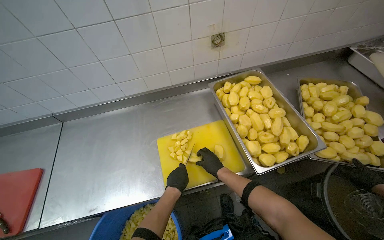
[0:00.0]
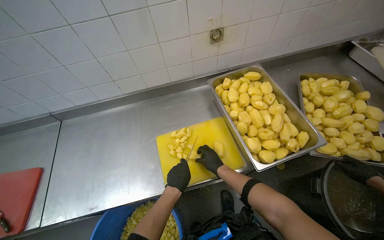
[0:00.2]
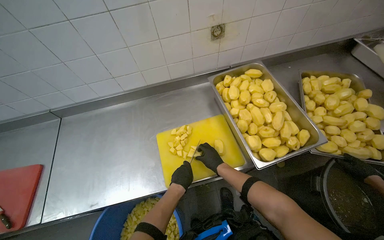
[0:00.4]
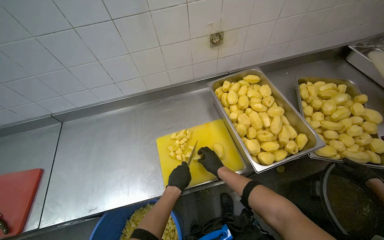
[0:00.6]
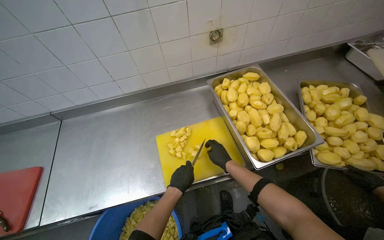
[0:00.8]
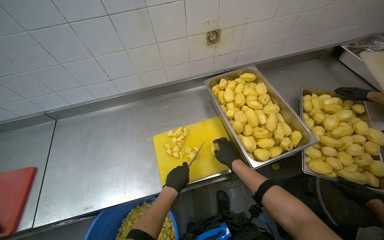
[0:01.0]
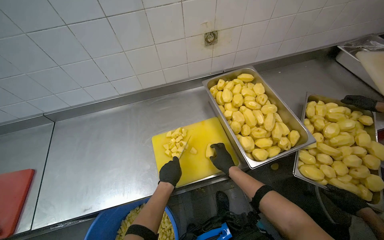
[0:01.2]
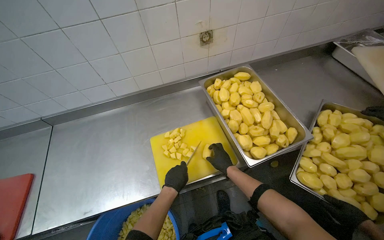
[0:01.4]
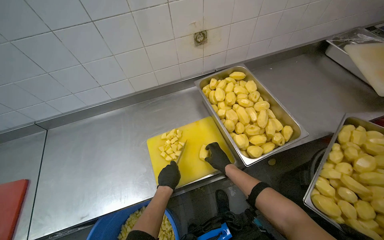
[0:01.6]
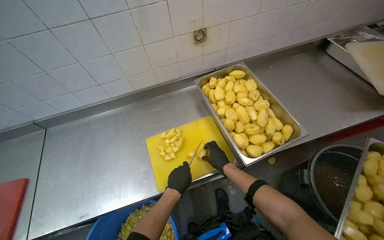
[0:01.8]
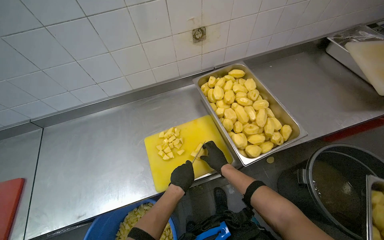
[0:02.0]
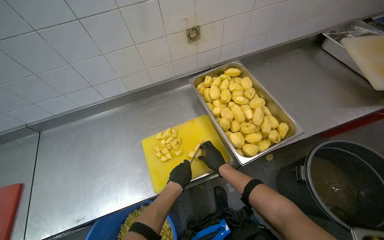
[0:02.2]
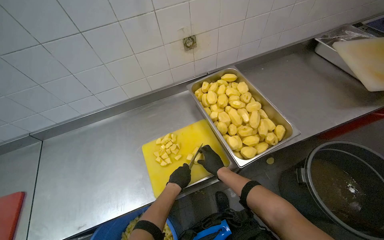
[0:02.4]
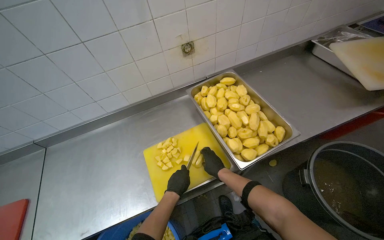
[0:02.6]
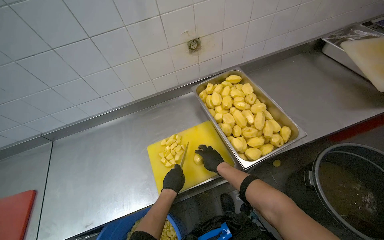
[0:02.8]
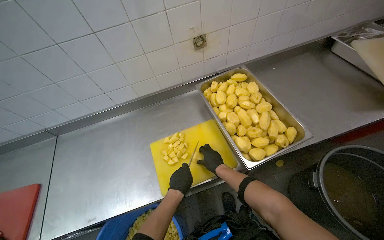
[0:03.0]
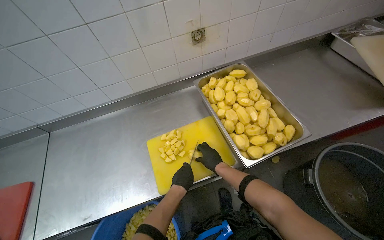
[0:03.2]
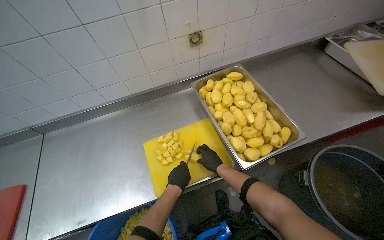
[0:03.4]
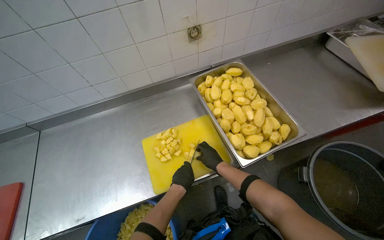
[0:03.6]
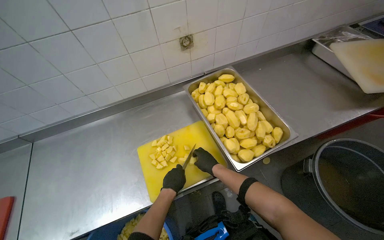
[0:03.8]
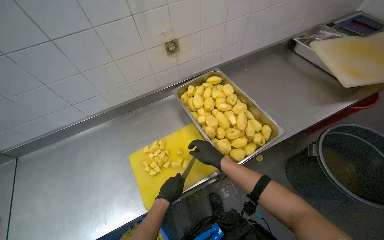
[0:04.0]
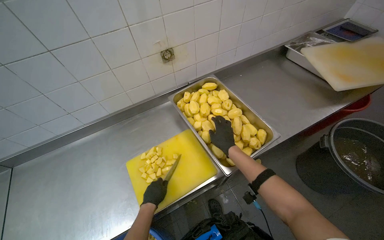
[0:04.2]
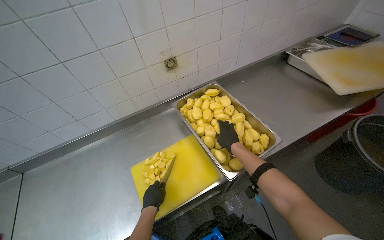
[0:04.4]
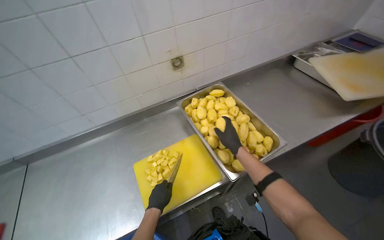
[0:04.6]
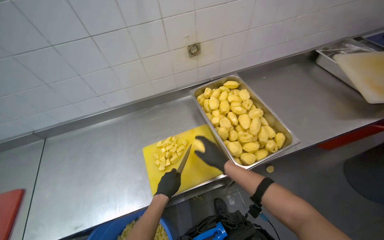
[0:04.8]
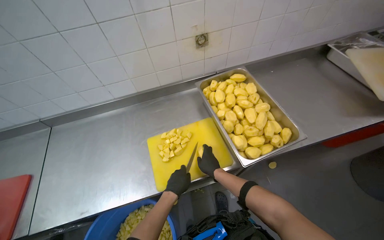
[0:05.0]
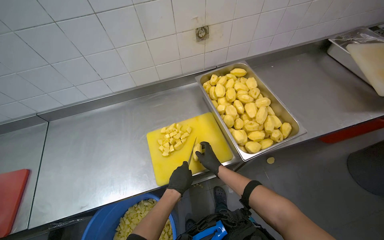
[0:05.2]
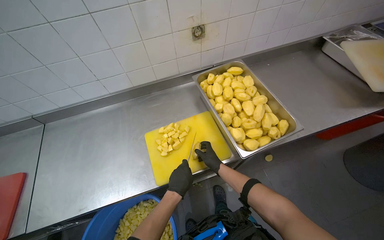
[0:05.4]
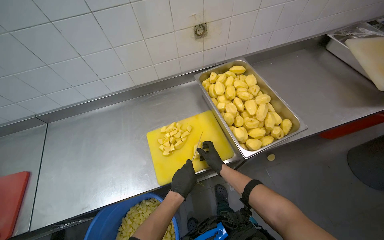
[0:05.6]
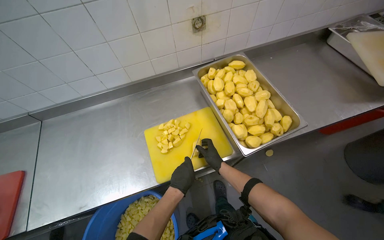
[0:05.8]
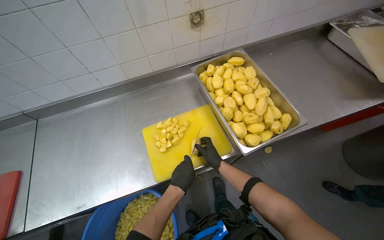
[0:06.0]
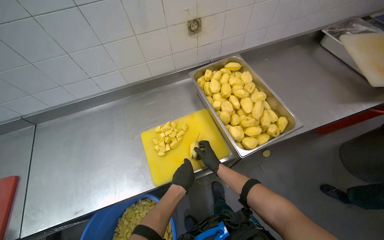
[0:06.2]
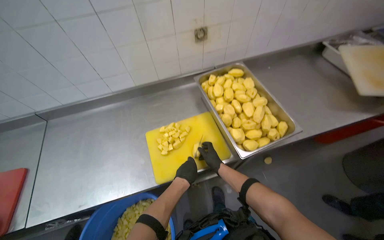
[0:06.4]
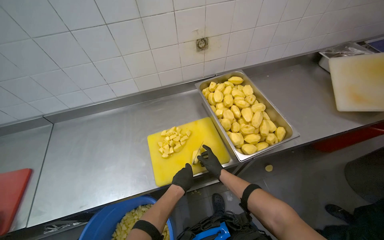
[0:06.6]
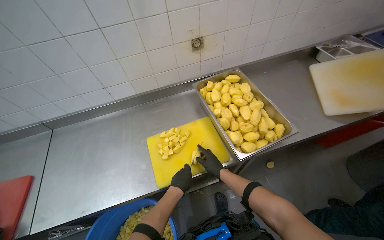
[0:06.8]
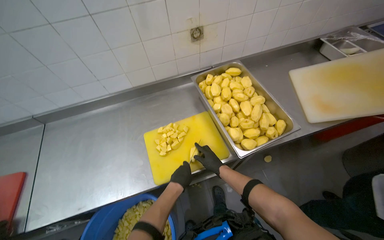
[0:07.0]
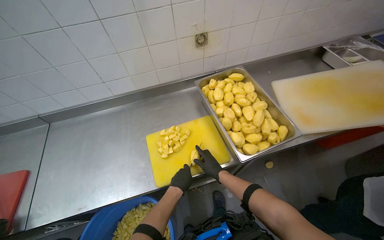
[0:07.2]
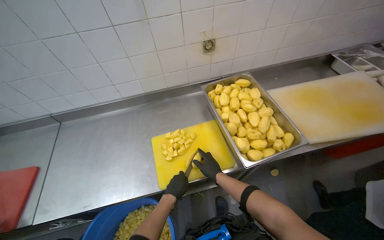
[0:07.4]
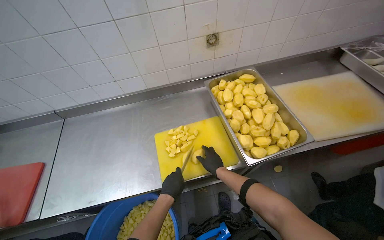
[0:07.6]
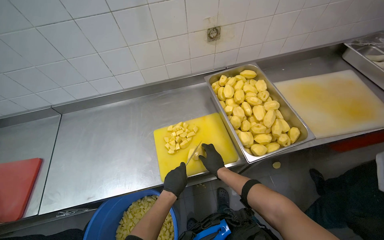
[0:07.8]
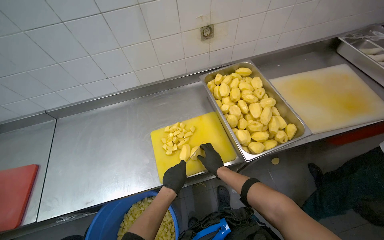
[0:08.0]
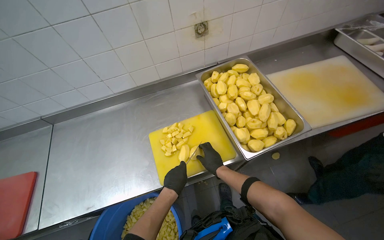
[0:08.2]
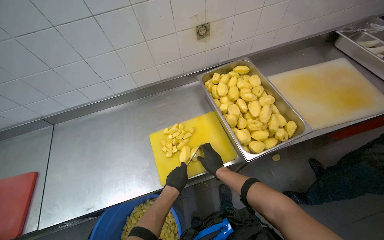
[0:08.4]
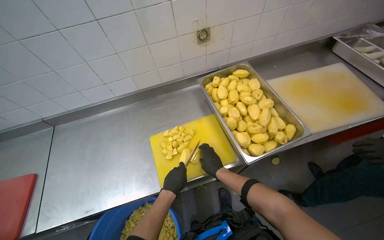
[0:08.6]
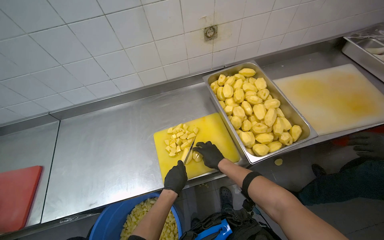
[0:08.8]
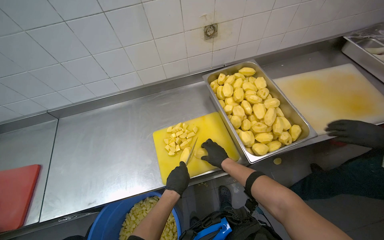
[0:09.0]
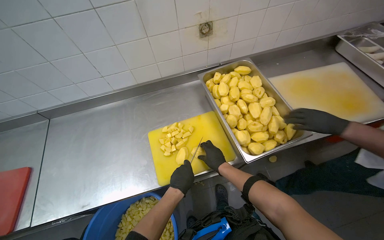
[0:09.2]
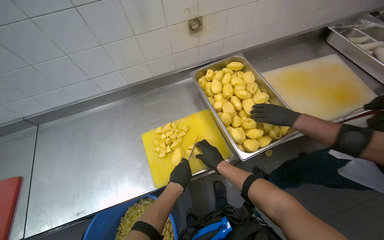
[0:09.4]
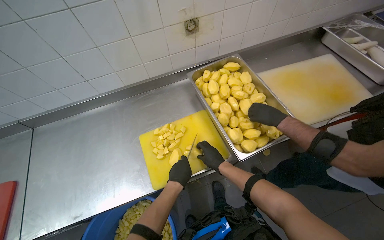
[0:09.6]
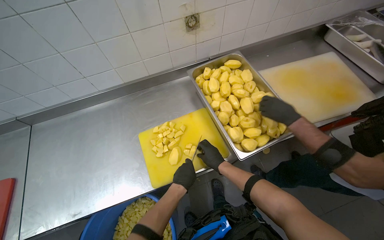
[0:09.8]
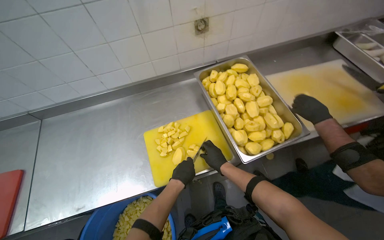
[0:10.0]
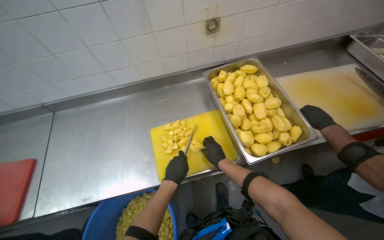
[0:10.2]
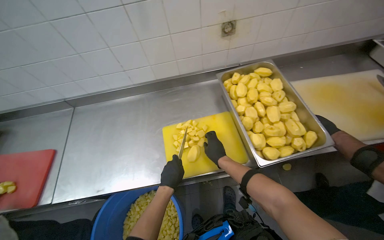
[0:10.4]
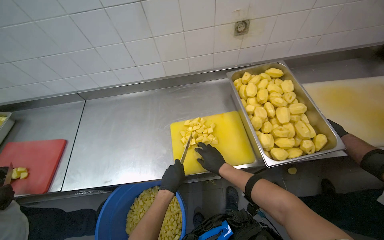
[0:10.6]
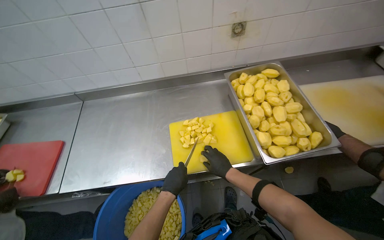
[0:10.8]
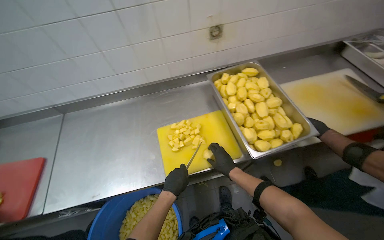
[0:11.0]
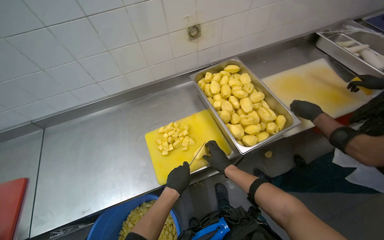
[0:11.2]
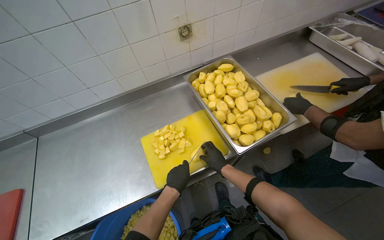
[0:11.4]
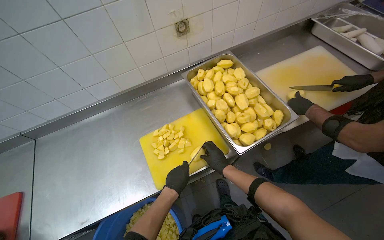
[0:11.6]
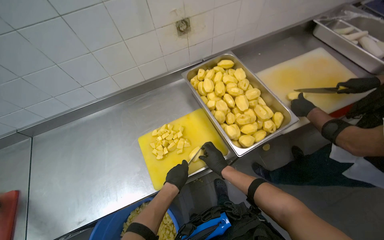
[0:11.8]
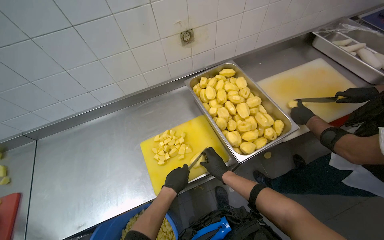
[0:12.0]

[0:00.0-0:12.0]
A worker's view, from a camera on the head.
Job: preparing food.
The whole recording: Cutting peeled potatoes into cubes. The worker continues cutting peeled potatoes into cubes on a yellow cutting board.
0:00.0 to 0:03.0: The hands make small movements and keep their place.
0:03.0 to 0:04.4: The right hand travels to the right and up the picture by roughly 20 cm.
0:04.4 to 0:06.0: The right hand travels down the picture and to the left by some 25 cm, and reaches some 10 cm nearer to the camera, then returns.
0:06.0 to 0:09.0: The hands make small movements and keep their place.
0:09.0 to 0:10.4: The hands are busy where they are.

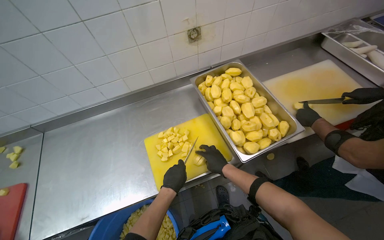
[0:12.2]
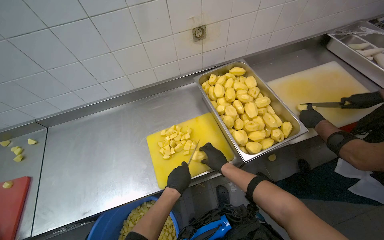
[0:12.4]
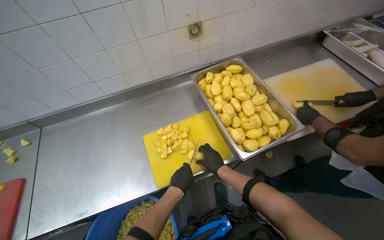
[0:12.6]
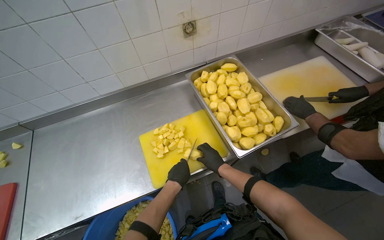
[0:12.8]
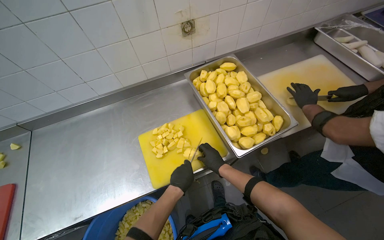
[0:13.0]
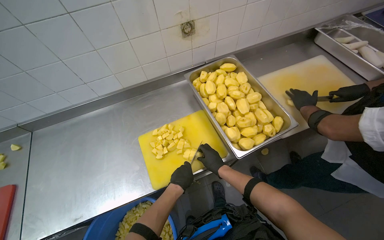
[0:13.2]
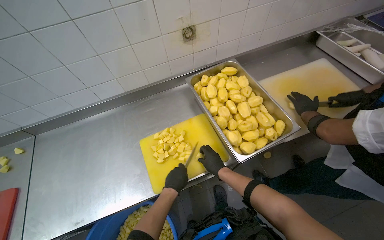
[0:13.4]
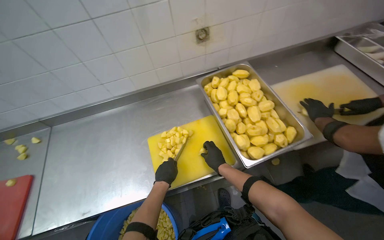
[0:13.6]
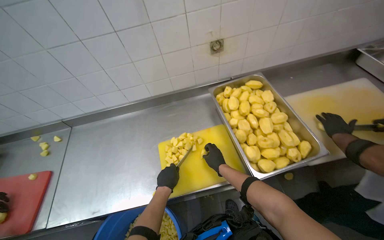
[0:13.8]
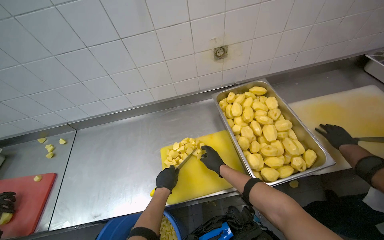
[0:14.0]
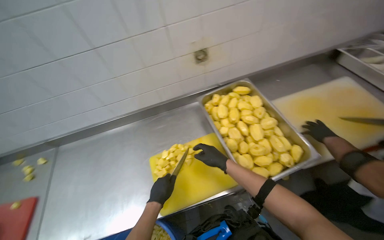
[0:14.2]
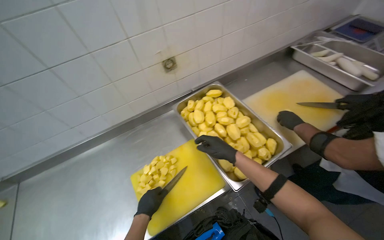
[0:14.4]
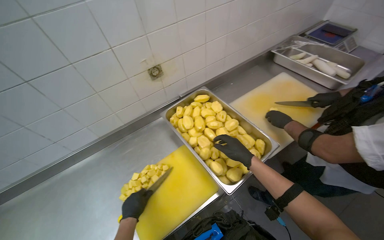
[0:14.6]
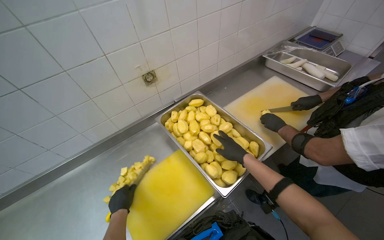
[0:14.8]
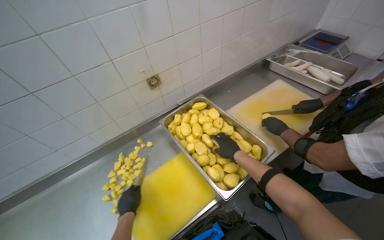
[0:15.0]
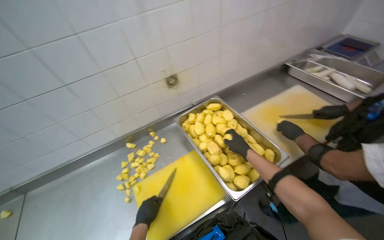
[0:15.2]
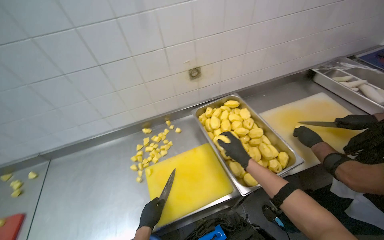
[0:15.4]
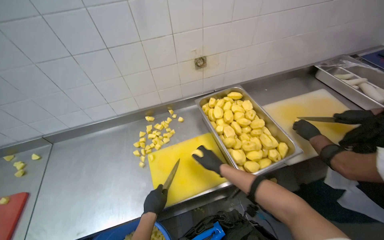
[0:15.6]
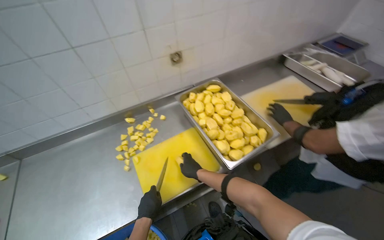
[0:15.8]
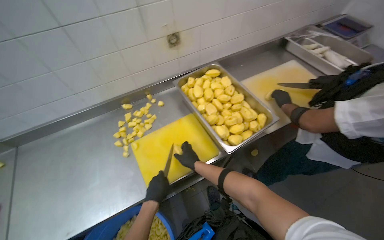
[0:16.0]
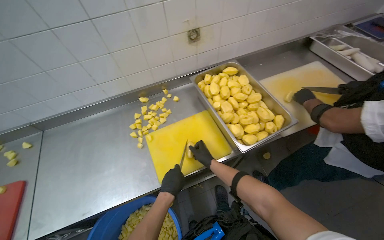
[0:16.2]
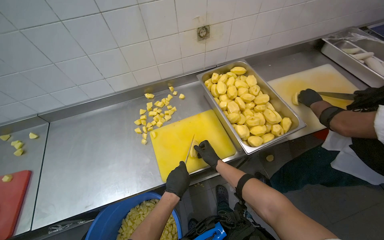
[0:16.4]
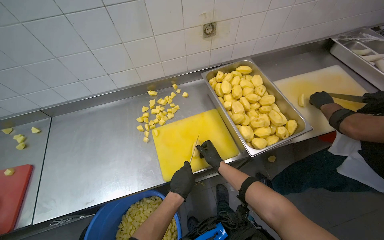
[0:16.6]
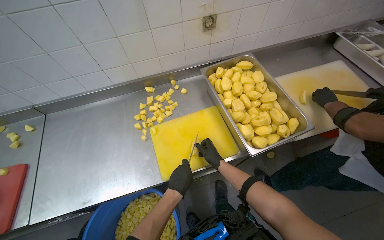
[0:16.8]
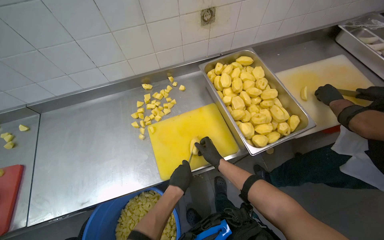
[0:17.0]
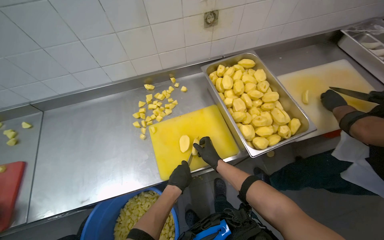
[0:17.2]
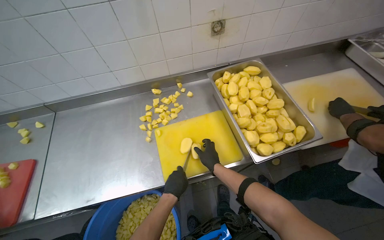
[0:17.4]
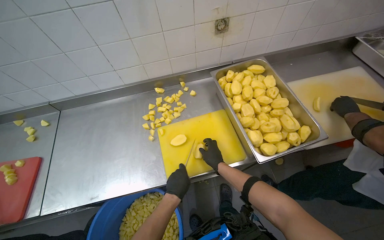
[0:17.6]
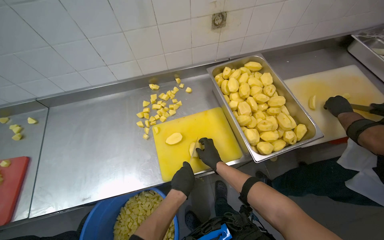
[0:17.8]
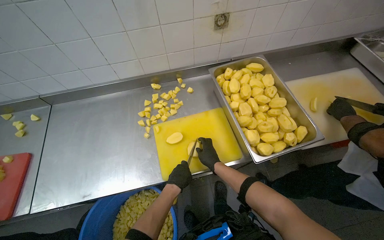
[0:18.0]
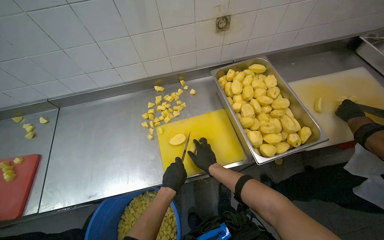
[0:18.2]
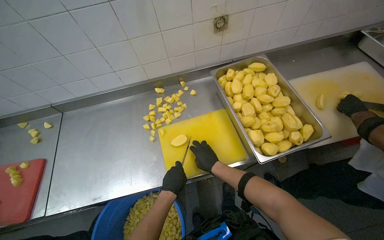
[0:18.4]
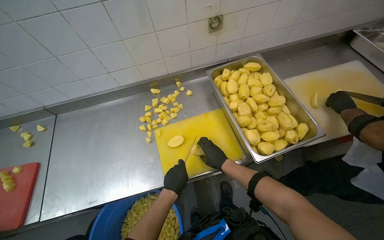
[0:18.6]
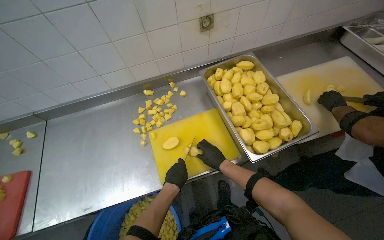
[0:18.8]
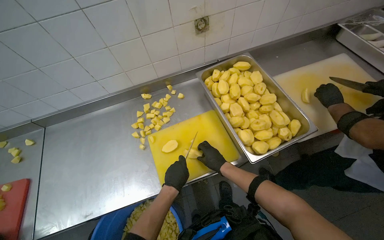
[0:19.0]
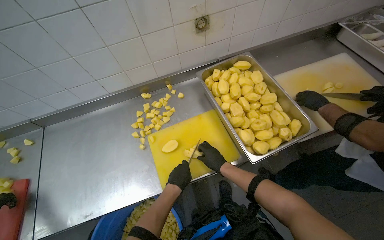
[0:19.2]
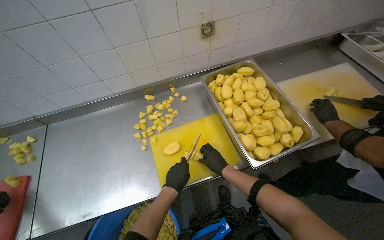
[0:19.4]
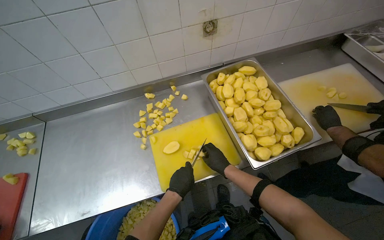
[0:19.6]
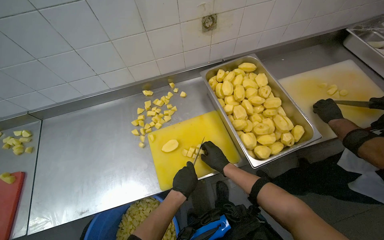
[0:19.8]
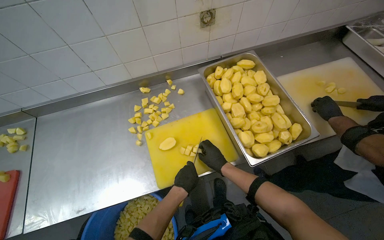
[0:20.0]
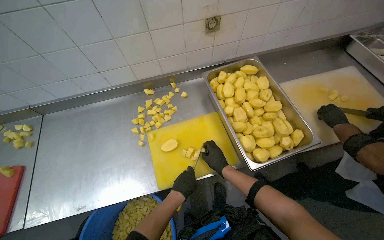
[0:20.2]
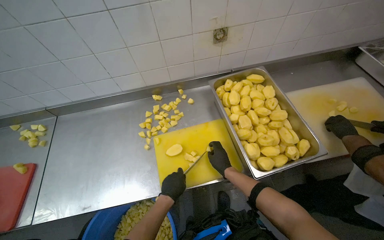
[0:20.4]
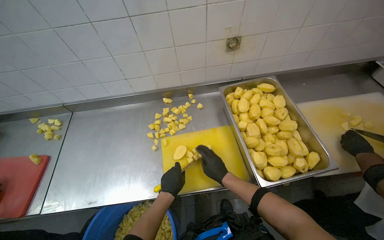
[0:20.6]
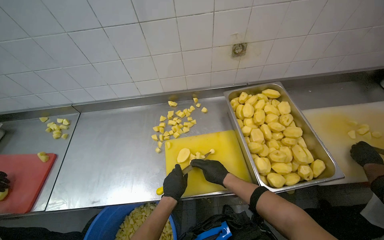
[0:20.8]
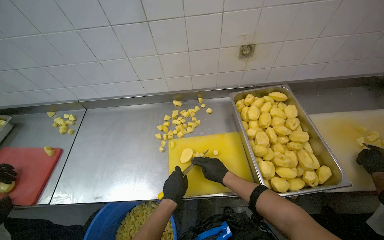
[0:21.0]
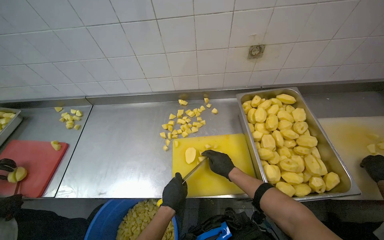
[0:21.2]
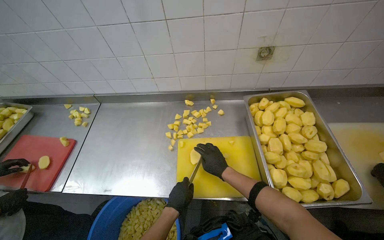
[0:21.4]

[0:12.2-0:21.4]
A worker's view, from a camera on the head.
Job: preparing food.
The whole recording: Cutting peeled potatoes into cubes. The worker continues cutting peeled potatoes into cubes on a yellow cutting board.
0:12.2 to 0:13.8: The hands stay close to where they were, moving slightly.
0:13.8 to 0:15.2: The right hand shifts roughly 25 cm up the picture and to the right.
0:15.2 to 0:16.8: The view tilts some 10 degrees downward. The right hand travels to the left by about 20 cm.
0:16.8 to 0:19.8: The hands work in one place, with small movements.
0:19.8 to 0:21.4: The wearer's head swings some 20 degrees to the left.
